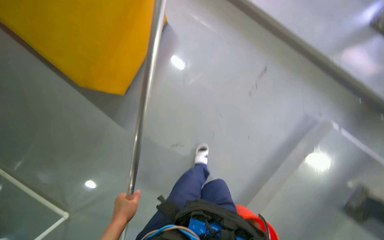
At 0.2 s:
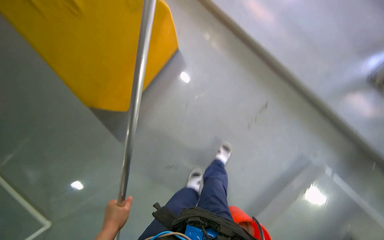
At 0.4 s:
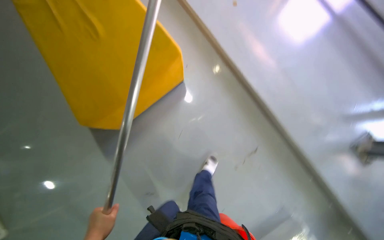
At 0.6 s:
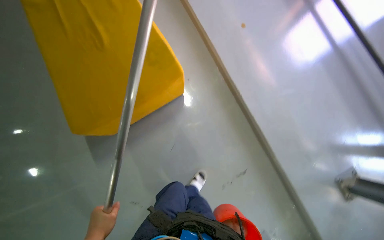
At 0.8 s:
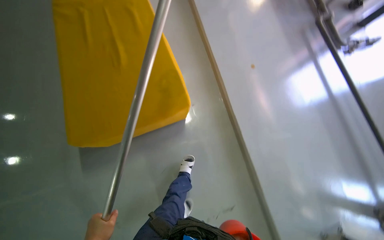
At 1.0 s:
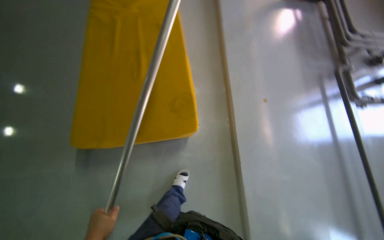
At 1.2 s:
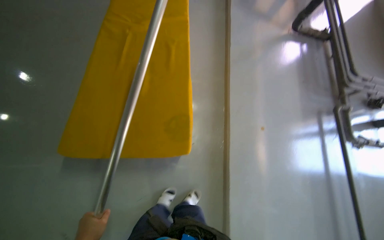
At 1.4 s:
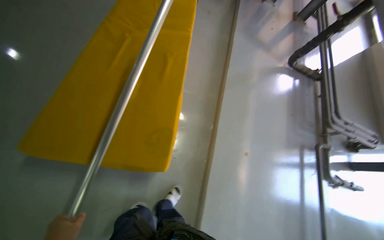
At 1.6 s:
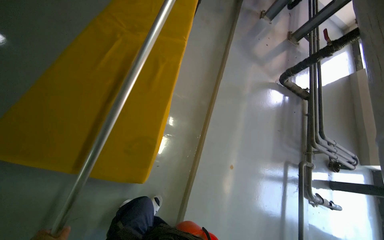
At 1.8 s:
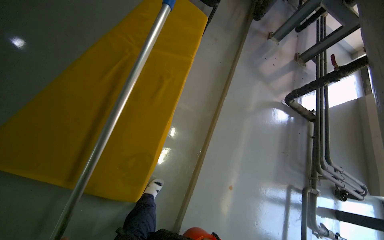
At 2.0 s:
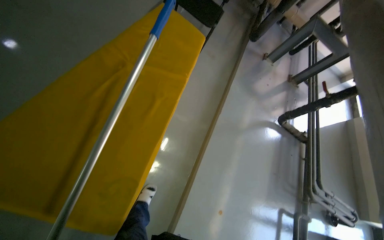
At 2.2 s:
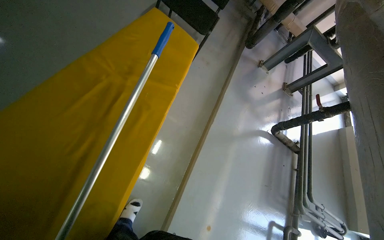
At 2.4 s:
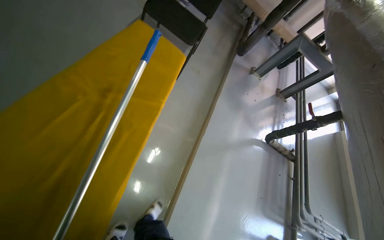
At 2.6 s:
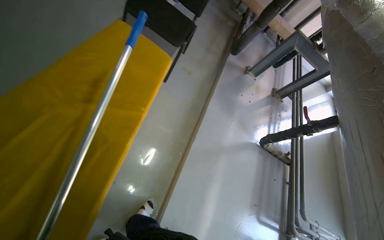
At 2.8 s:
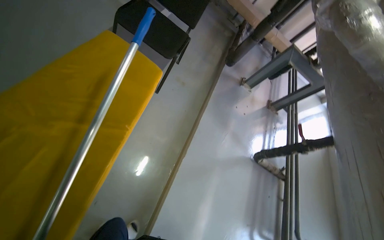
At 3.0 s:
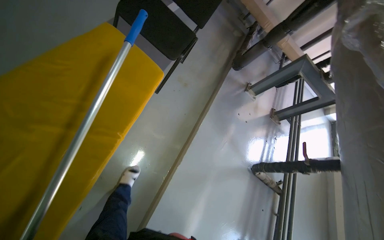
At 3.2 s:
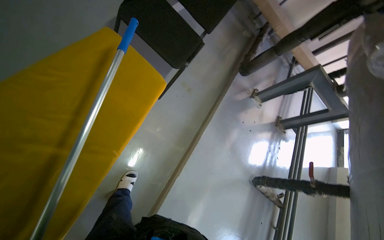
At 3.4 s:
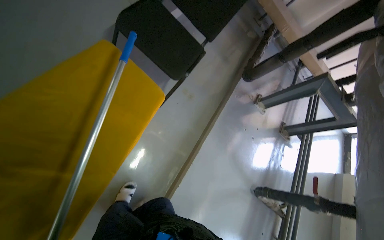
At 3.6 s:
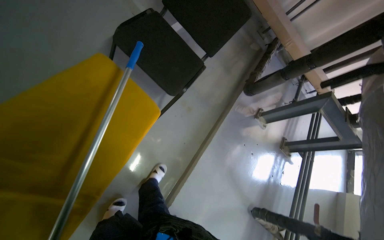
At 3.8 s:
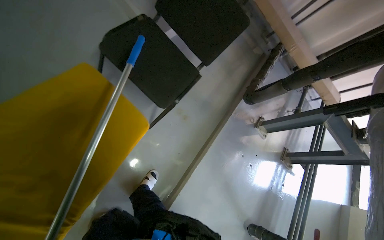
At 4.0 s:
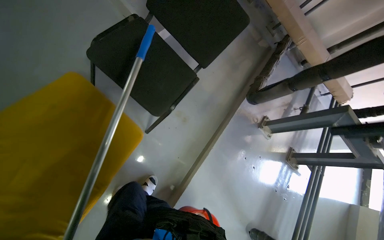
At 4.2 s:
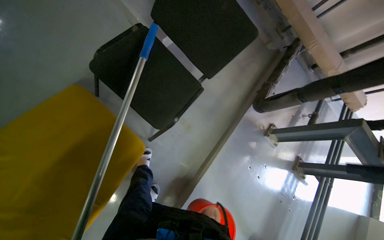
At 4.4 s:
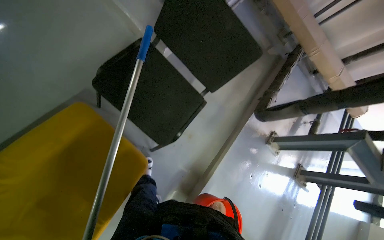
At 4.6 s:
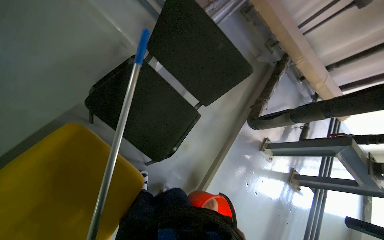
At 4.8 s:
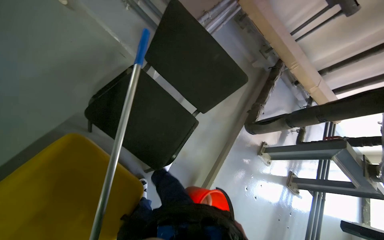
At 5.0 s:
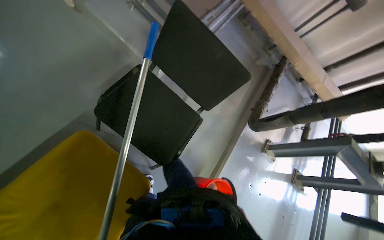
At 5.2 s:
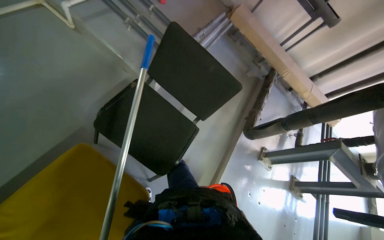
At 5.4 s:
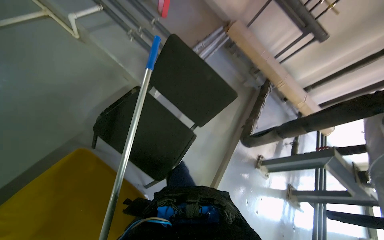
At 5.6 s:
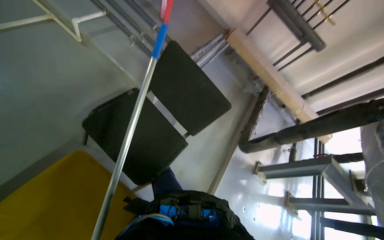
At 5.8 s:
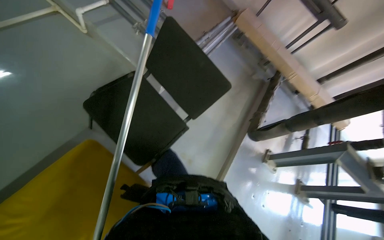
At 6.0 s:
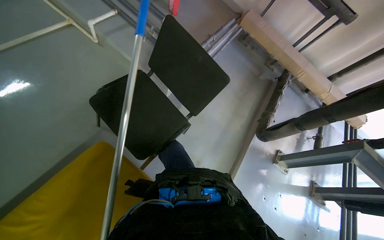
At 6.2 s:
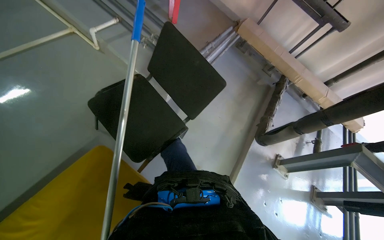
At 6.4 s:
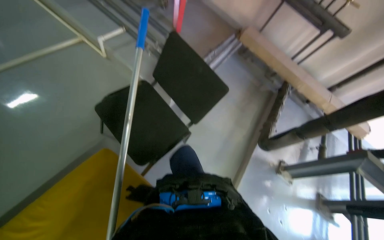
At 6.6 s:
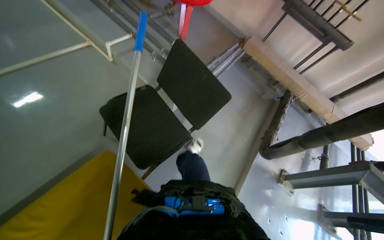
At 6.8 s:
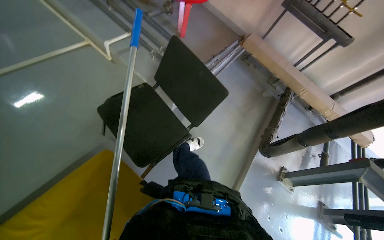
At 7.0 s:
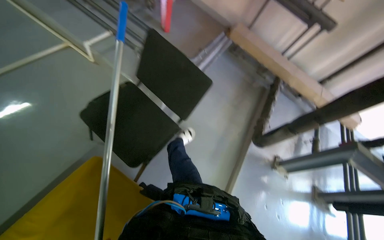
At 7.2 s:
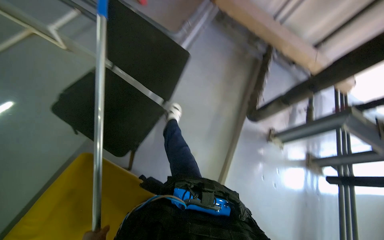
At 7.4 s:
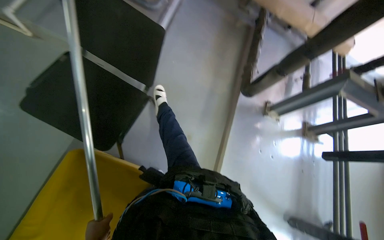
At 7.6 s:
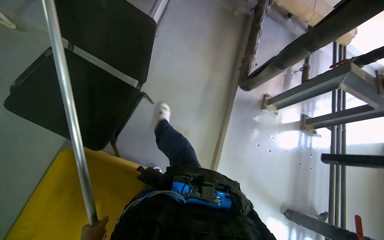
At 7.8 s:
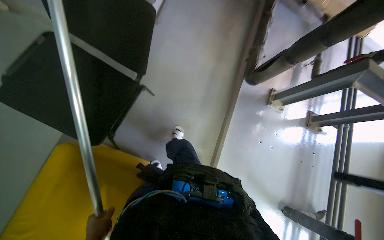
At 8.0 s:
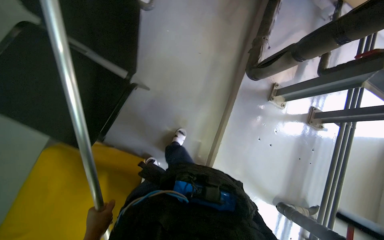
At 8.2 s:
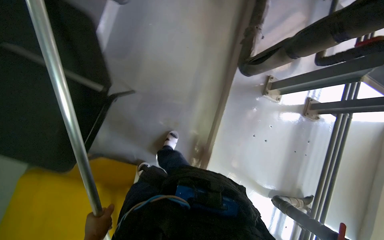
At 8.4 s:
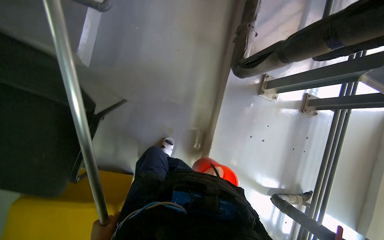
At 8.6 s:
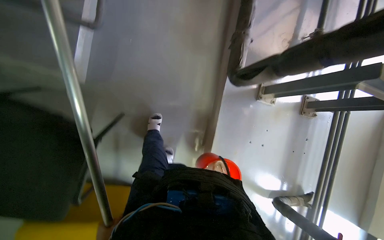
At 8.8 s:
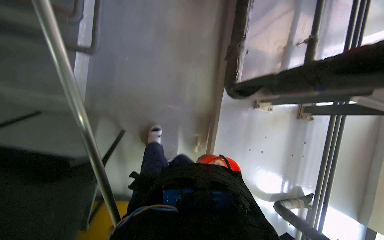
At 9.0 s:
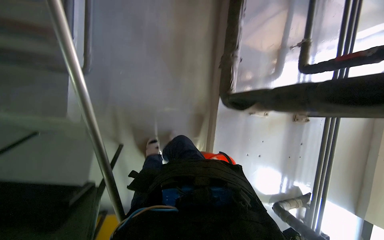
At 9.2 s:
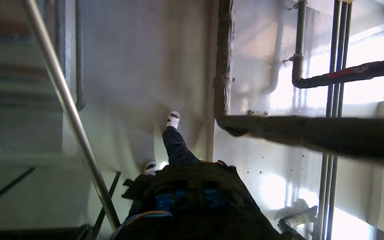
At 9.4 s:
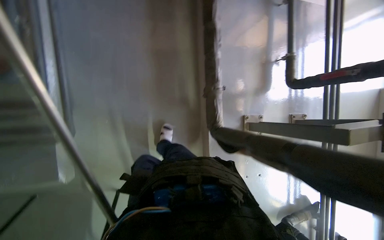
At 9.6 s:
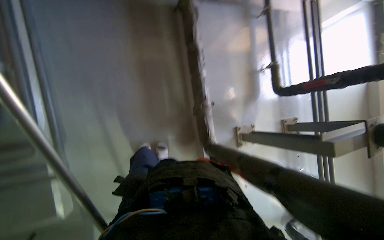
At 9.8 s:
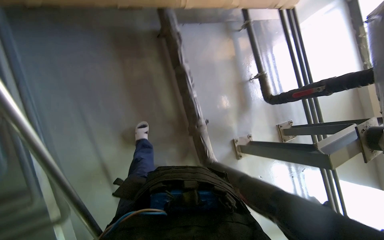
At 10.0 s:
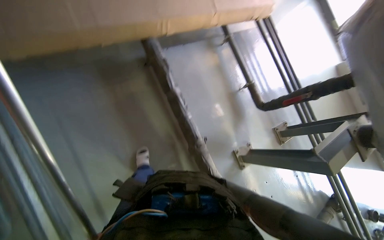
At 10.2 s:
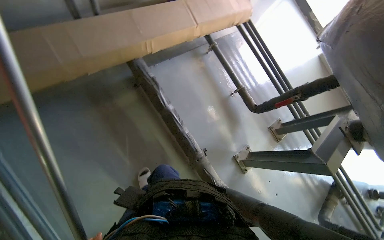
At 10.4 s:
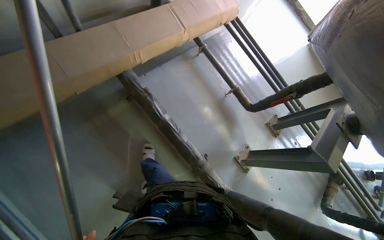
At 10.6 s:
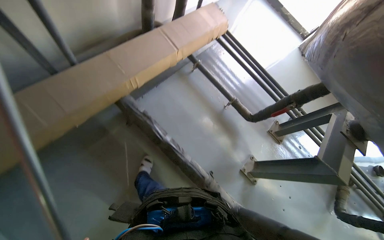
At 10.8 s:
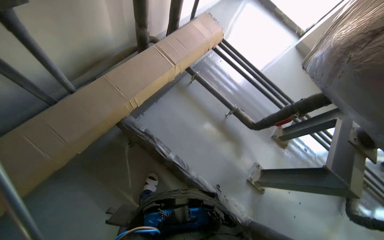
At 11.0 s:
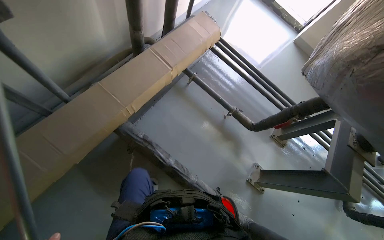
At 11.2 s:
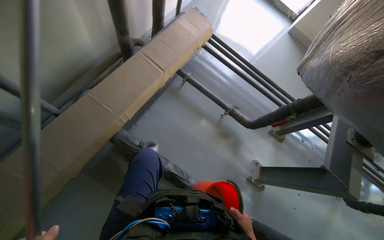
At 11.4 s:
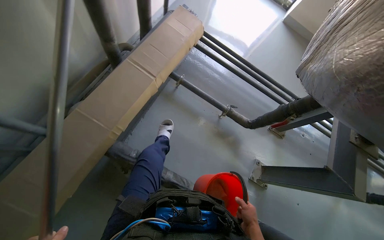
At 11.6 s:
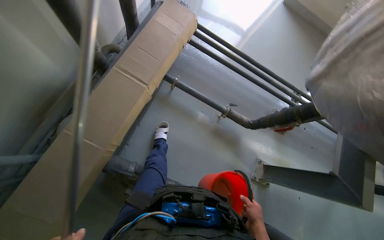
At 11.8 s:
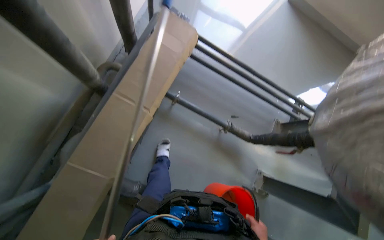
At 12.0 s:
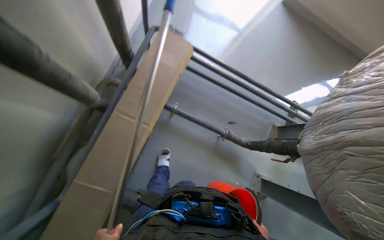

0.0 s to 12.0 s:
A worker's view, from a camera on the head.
Job: wiping surfaces.
The whole recording: Filling bucket and wiping window frames. The worker fills the bucket with water, carries it to the work area, and wipes the window frames.
0.0 to 1.6 s: The head travels some 60 cm. The camera pitches upward, by approximately 30 degrees. Everything in view rotates about 65 degrees clockwise.
1.6 to 3.0 s: The head travels about 80 cm.
3.0 to 4.4 s: The camera is carried some 80 cm.
6.0 to 7.6 s: The wearer looks some 15 degrees further downward.
7.6 to 9.0 s: The camera travels roughly 70 cm. The view tilts roughly 20 degrees downward.
9.0 to 10.4 s: The wearer moves approximately 90 cm. The scene rotates counterclockwise by about 45 degrees.
10.4 to 12.0 s: The head travels some 90 cm. The view tilts roughly 15 degrees downward. The scene turns approximately 25 degrees counterclockwise in the picture.

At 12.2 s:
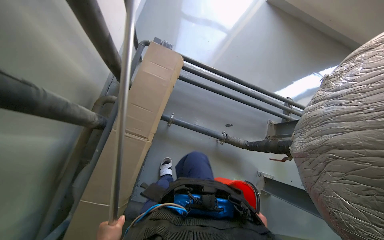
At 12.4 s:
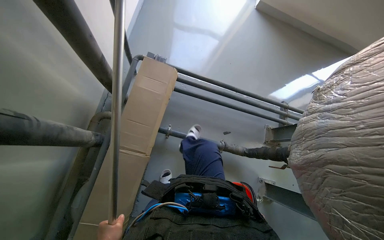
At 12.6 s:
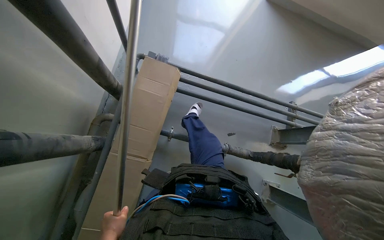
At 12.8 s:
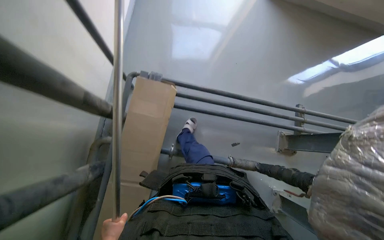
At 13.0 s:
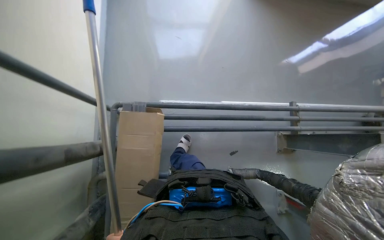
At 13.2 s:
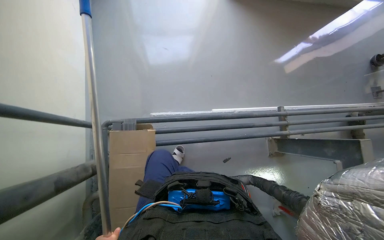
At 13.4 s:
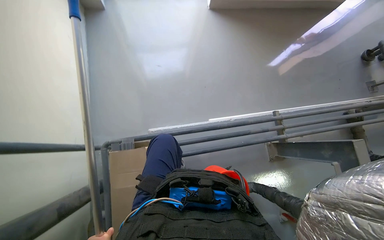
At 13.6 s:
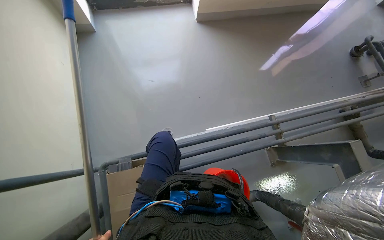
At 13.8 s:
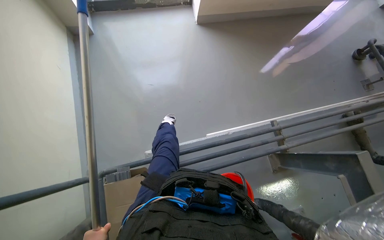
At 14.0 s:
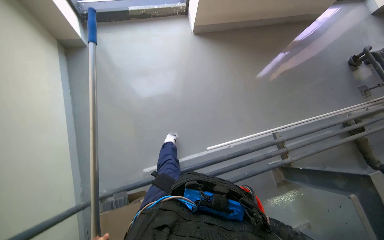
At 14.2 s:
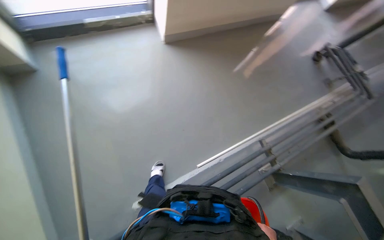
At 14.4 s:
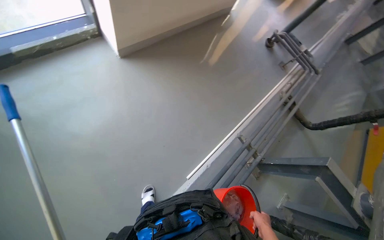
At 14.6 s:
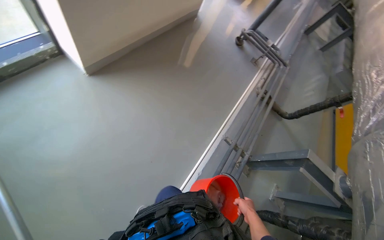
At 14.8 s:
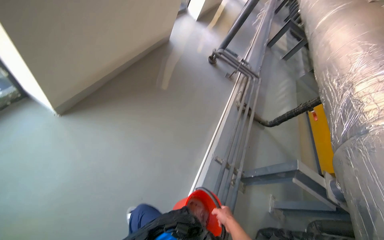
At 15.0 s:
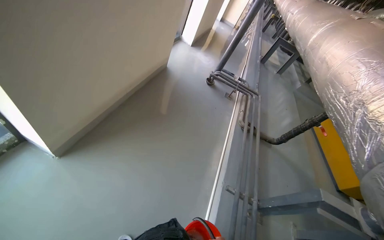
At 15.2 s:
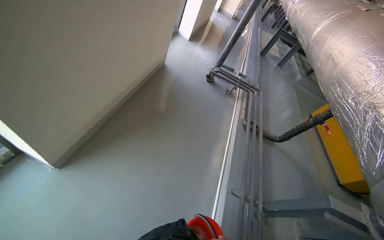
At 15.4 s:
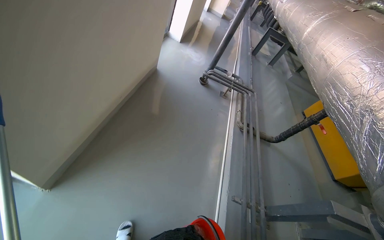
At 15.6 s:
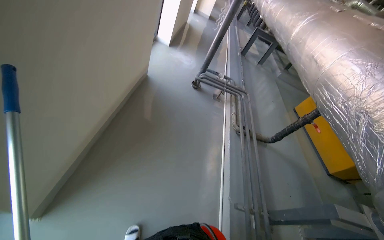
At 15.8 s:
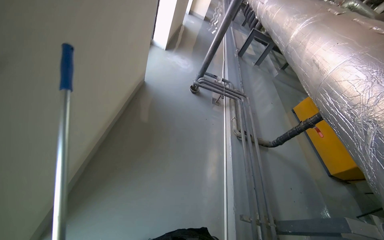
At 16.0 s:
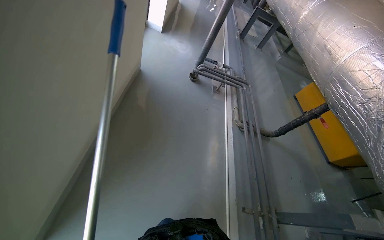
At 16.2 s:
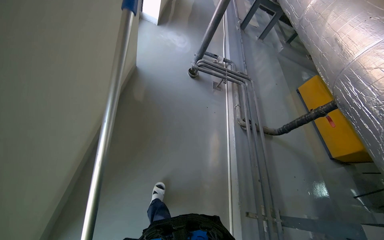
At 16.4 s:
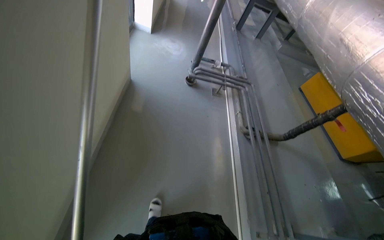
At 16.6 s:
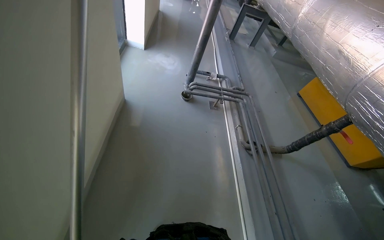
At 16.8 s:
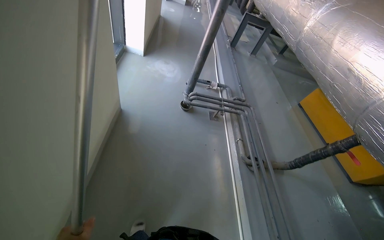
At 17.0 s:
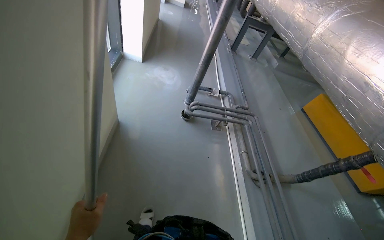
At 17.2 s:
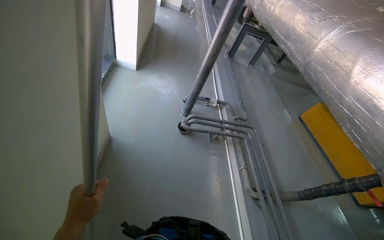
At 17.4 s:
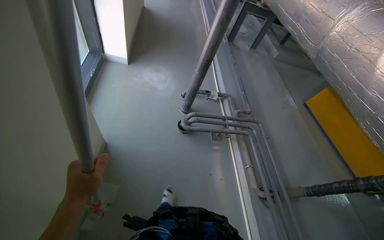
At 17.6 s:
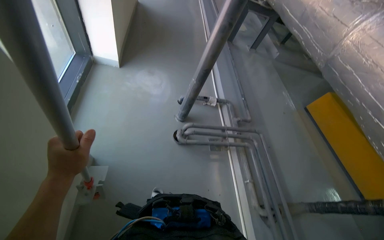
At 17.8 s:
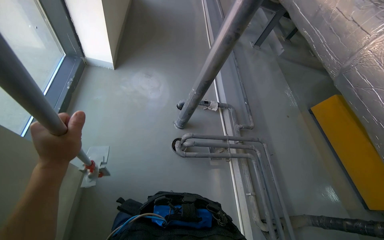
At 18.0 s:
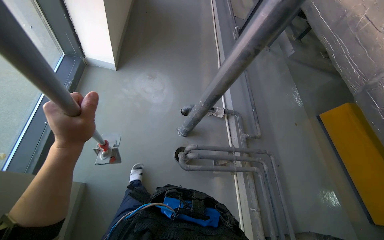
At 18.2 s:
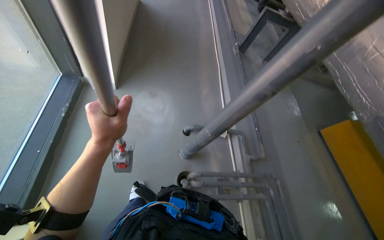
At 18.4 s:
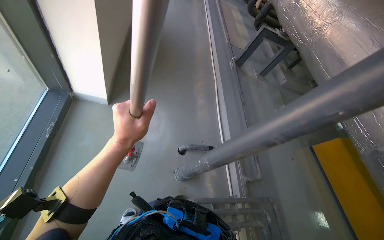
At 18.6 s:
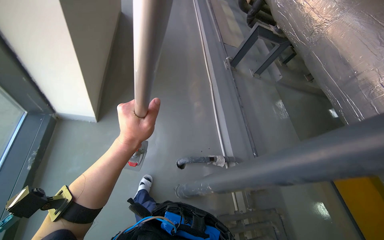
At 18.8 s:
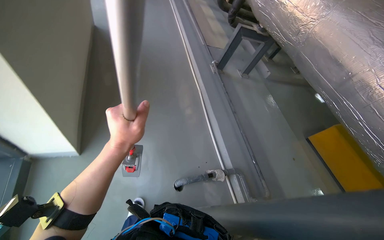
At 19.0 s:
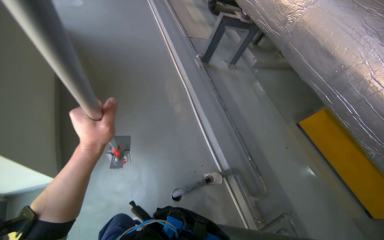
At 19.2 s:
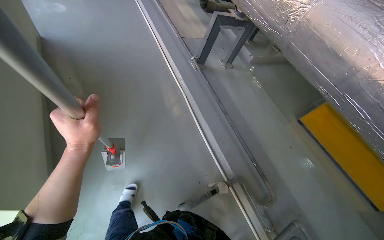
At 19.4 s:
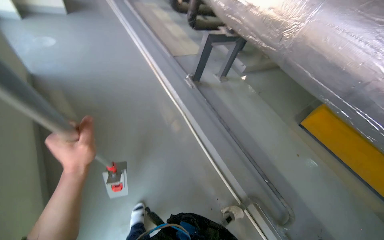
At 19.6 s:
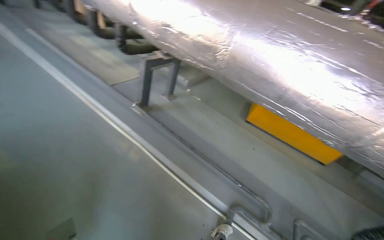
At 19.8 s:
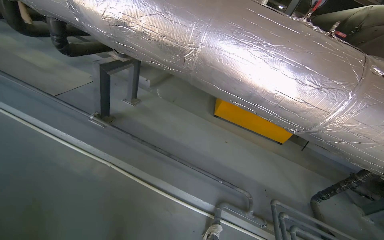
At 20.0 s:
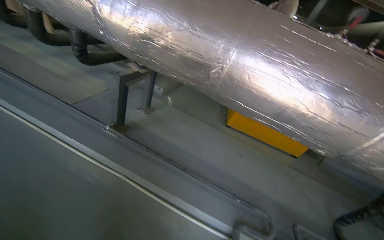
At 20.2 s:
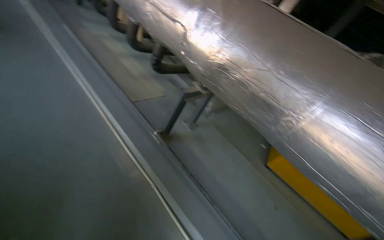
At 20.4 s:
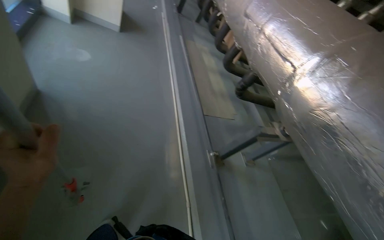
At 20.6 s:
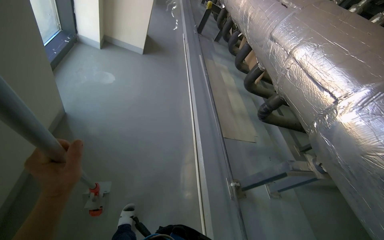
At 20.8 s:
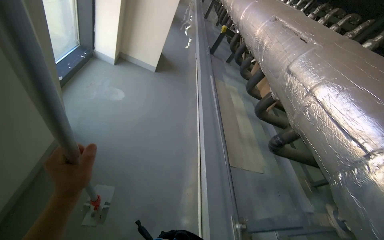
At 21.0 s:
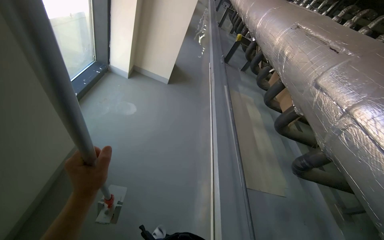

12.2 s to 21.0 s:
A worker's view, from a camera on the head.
Job: wiping surfaces.
The whole recording: Filling bucket and wiping window frames. The worker fills the bucket with water, carries it to the work area, and wipes the window frames.
12.2 to 13.6 s: The camera is carried about 60 cm.
13.6 to 15.2 s: The camera travels some 90 cm. The wearer's head swings about 55 degrees to the right.
15.2 to 16.6 s: The wearer moves approximately 80 cm.
16.6 to 18.0 s: The wearer moves roughly 1 m.
18.0 to 19.6 s: The head travels roughly 1.5 m. The wearer's head swings about 50 degrees to the right.
19.6 to 21.0 s: The head travels approximately 1 m. The head rotates some 55 degrees to the left. The camera pitches upward, by about 25 degrees.
